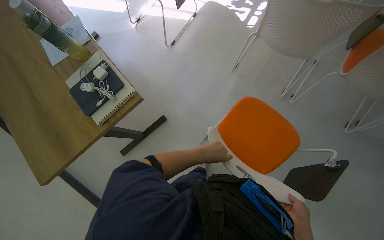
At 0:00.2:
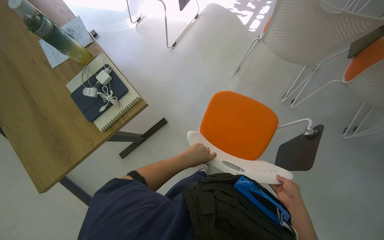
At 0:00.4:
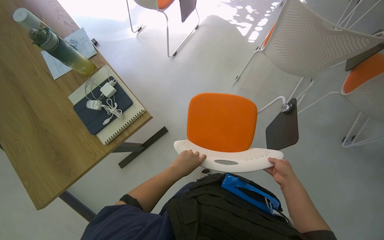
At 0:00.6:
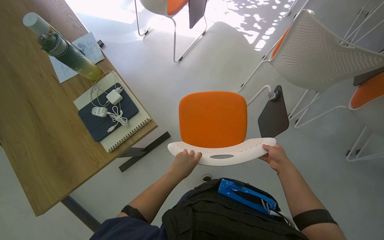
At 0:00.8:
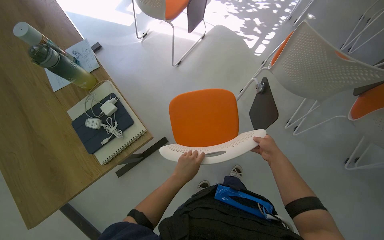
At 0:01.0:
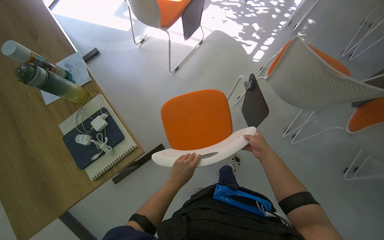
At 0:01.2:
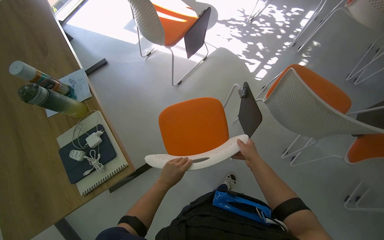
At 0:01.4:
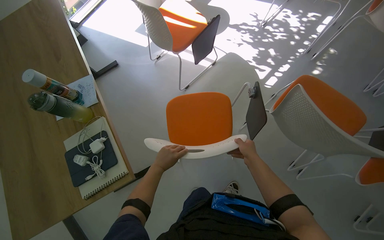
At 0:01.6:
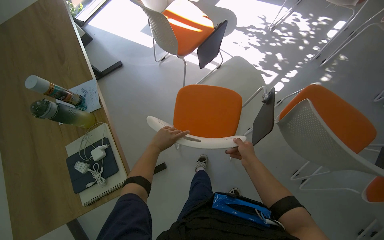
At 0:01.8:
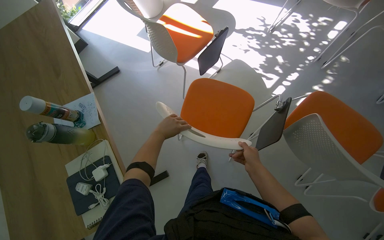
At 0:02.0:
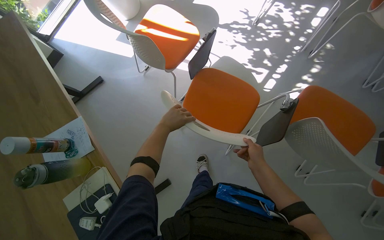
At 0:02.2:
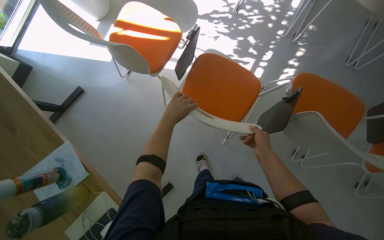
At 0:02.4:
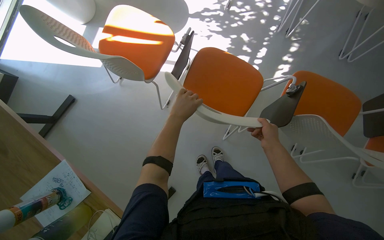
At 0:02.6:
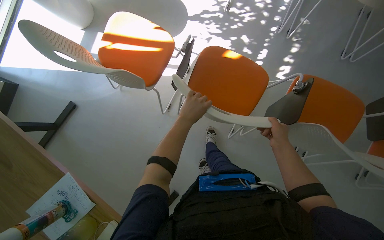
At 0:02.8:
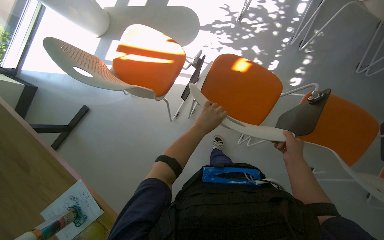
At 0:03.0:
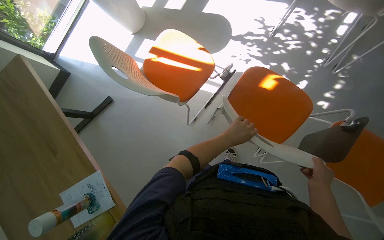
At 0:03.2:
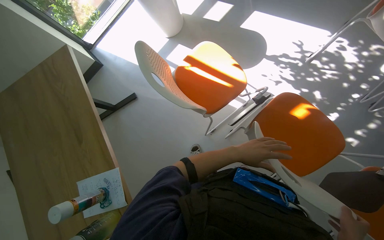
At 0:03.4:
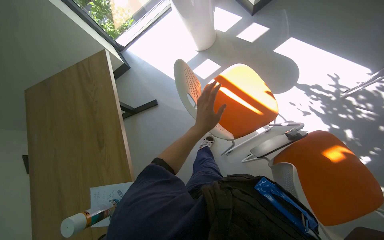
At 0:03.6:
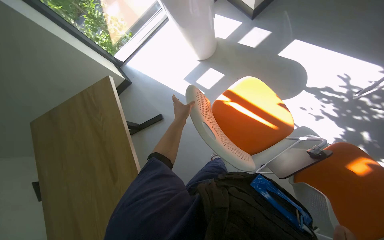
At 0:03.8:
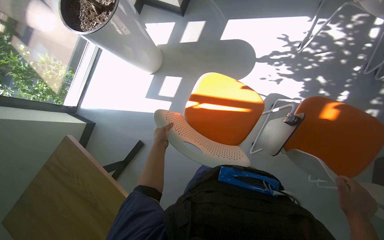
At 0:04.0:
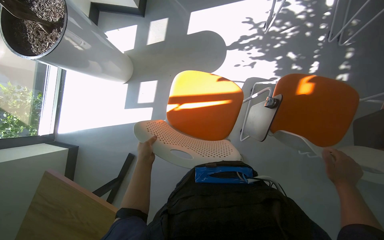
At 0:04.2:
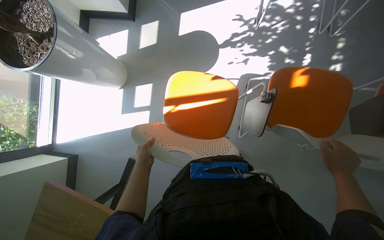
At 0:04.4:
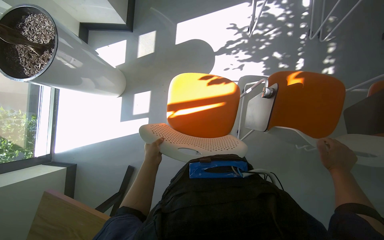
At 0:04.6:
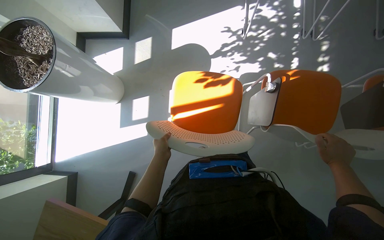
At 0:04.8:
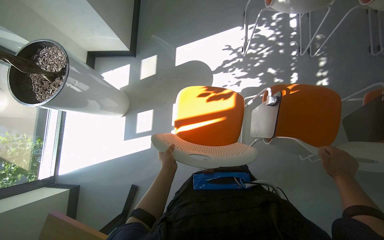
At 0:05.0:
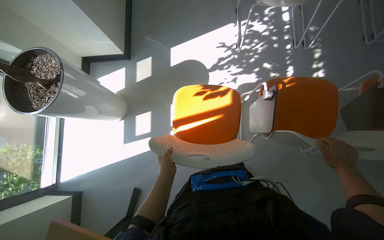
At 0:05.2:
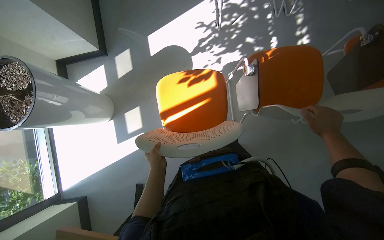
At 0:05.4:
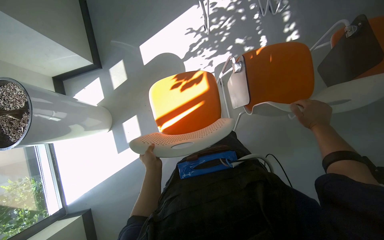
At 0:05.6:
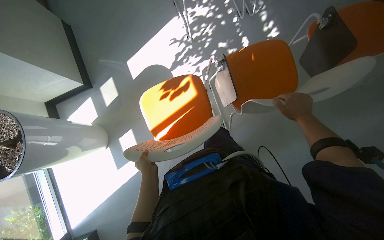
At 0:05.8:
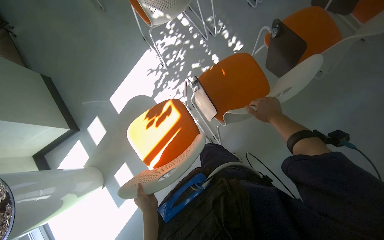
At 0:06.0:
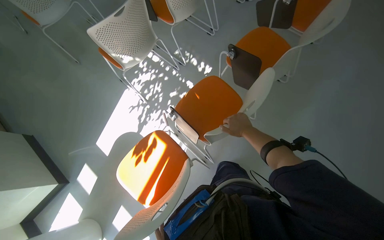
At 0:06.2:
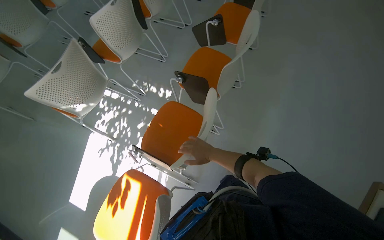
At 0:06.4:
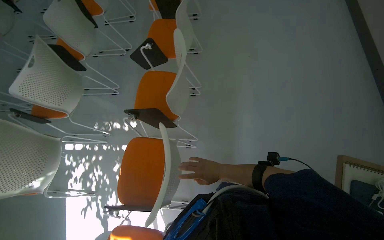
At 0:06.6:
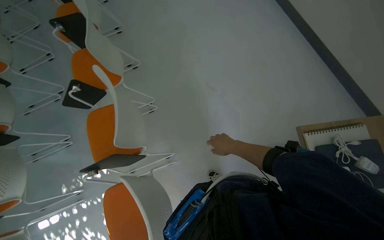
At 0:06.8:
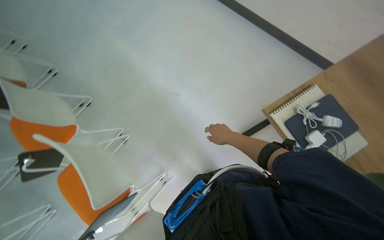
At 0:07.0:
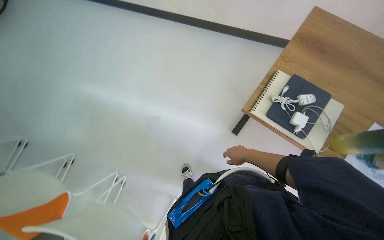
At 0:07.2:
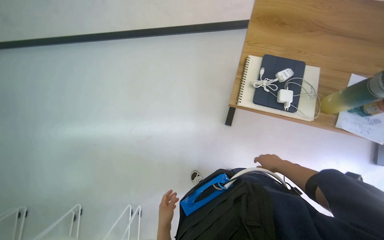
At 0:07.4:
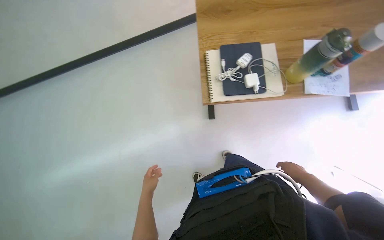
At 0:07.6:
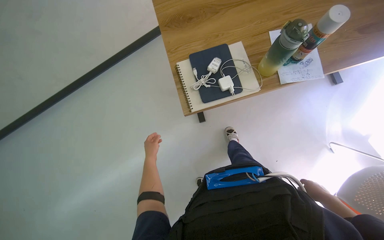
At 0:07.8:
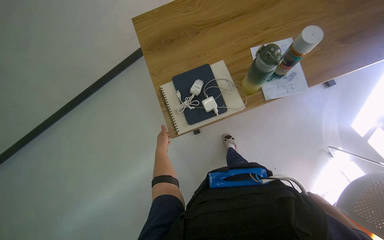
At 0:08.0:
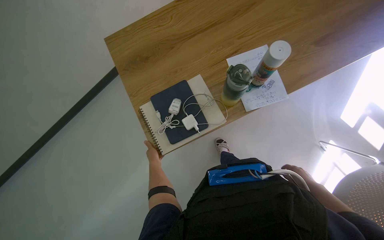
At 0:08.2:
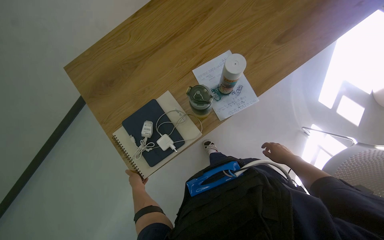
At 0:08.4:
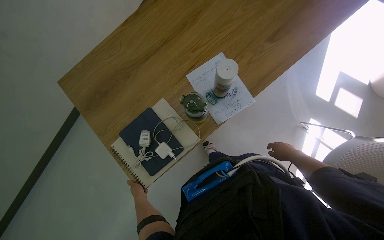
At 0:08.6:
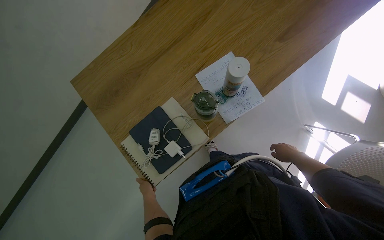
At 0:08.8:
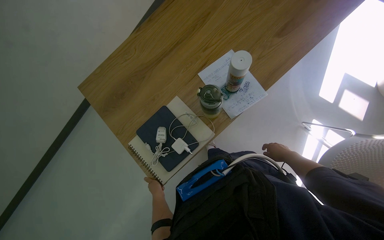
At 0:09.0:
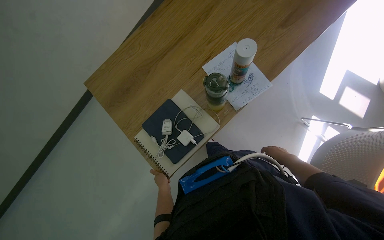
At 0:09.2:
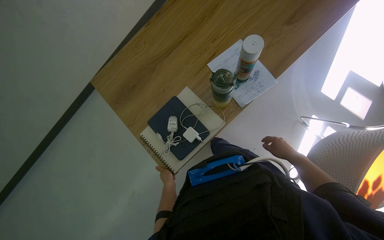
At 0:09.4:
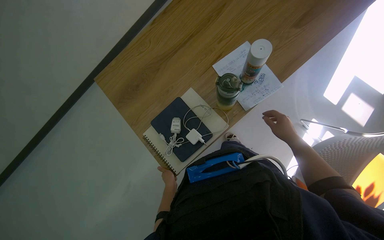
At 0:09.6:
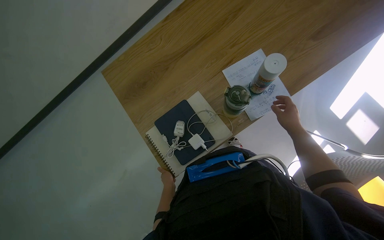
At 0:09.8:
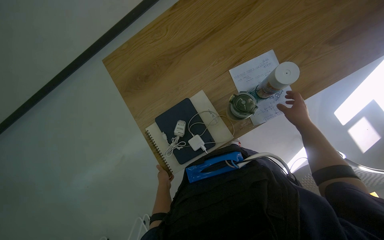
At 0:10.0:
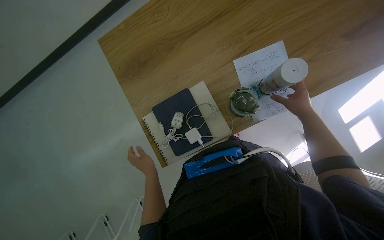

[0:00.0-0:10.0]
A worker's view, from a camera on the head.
Job: organizing items.
The whole recording: Arranging chairs and tabletops. The worker moves and positions chairs and tables in the room.
0:00.0 to 0:01.4: The head travels roughly 40 cm.
0:01.4 to 0:02.8: The head travels approximately 50 cm.
0:02.8 to 0:04.2: The head travels approximately 50 cm.
0:04.2 to 0:05.8: The view tips upward by roughly 15 degrees. Everything in view rotates some 40 degrees counterclockwise.
0:05.8 to 0:07.2: The camera is carried about 80 cm. The head turns to the right by approximately 145 degrees. The wearer looks some 15 degrees further upward.
0:07.2 to 0:08.6: The wearer moves about 50 cm. The scene rotates counterclockwise by about 55 degrees.
0:08.6 to 0:10.0: The left hand heads nearer to the camera, covering some 15 cm. The right hand moves up the picture, roughly 20 cm.

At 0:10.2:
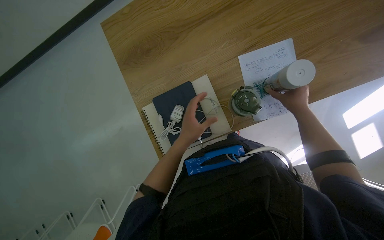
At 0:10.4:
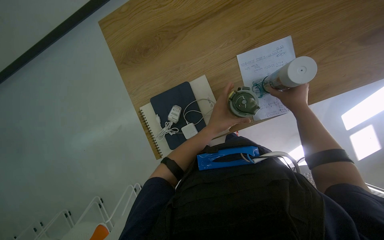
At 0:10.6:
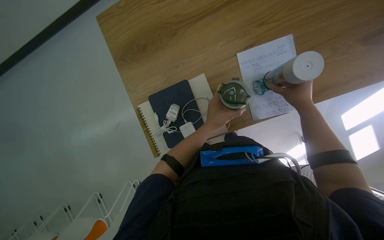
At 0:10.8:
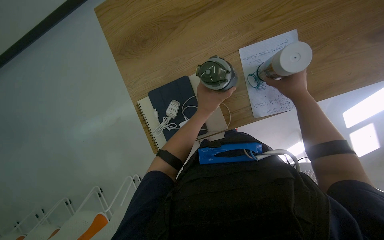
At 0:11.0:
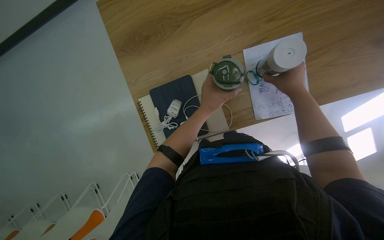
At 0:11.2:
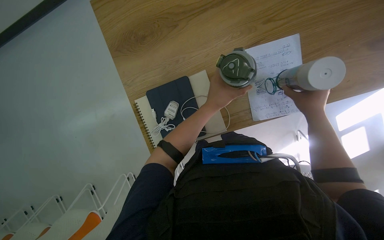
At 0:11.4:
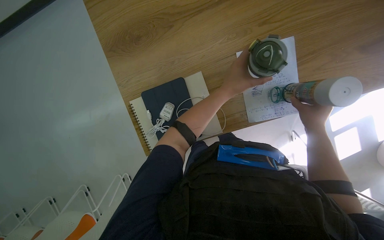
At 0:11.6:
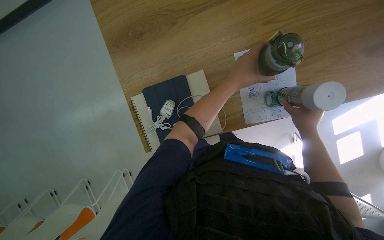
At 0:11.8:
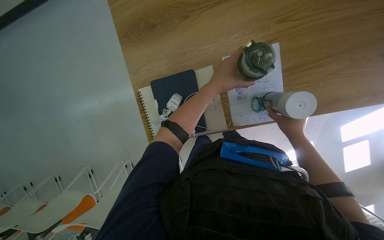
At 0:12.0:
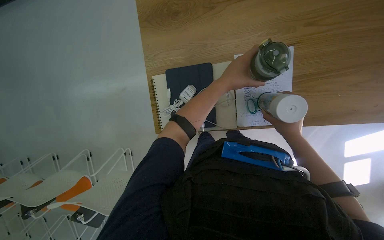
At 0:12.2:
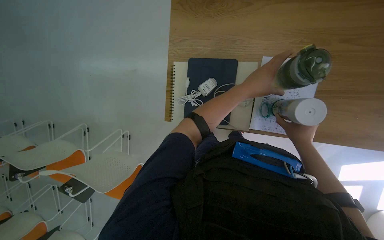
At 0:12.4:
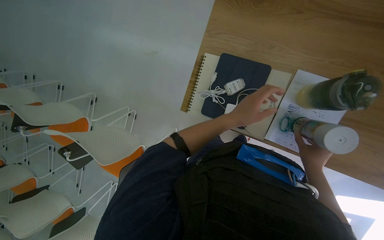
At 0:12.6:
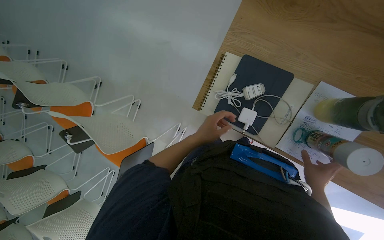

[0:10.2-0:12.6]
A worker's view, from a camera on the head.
Job: organizing items.
The whole recording: Arranging chairs and tabletops. The worker moves and positions chairs and tables in the room.
0:10.2 to 0:11.4: The left hand heads up the picture and to the right, covering approximately 20 cm.
0:11.4 to 0:12.6: Everything in view rotates some 45 degrees clockwise.

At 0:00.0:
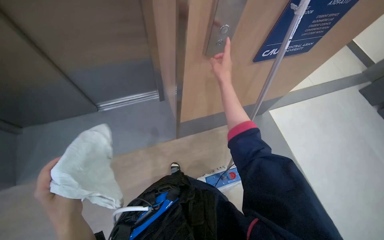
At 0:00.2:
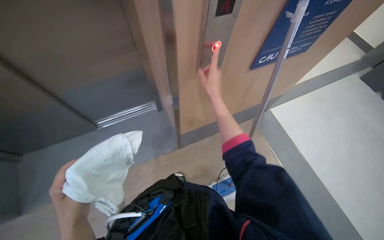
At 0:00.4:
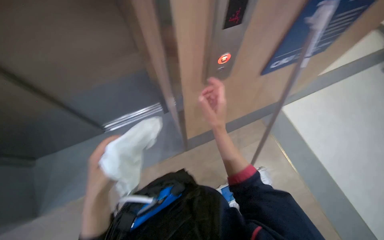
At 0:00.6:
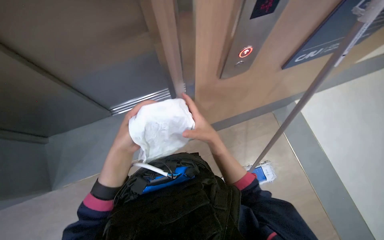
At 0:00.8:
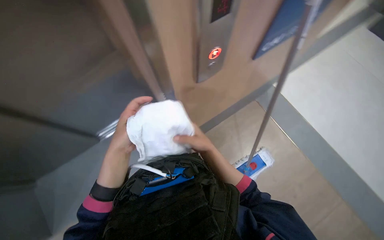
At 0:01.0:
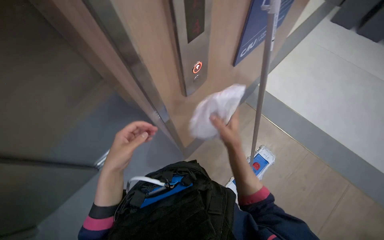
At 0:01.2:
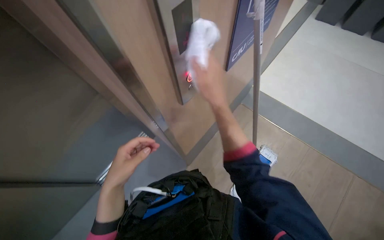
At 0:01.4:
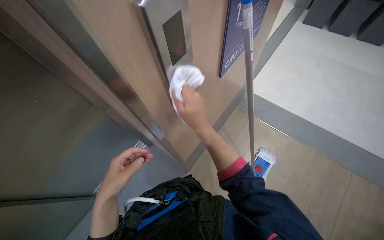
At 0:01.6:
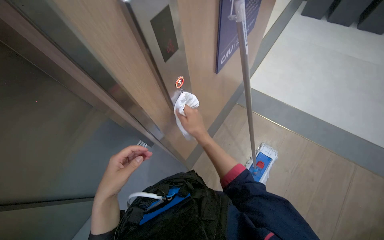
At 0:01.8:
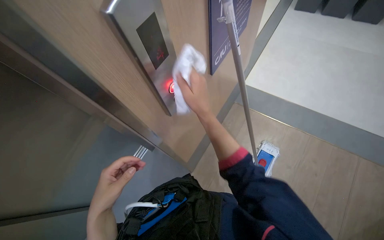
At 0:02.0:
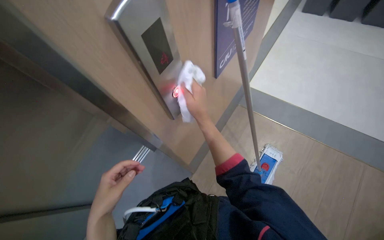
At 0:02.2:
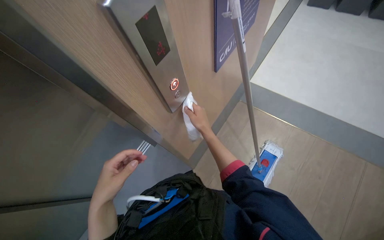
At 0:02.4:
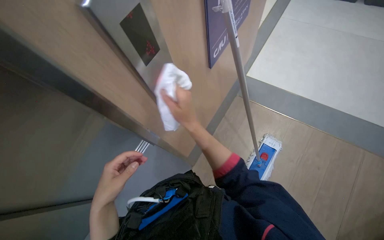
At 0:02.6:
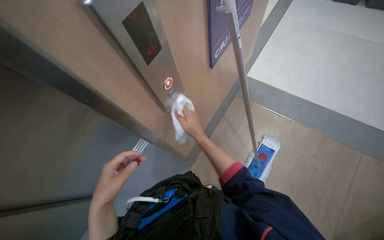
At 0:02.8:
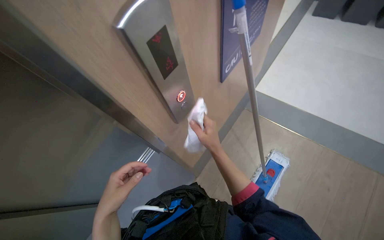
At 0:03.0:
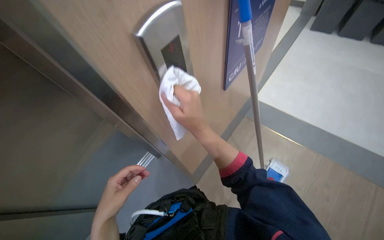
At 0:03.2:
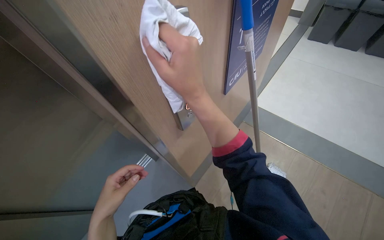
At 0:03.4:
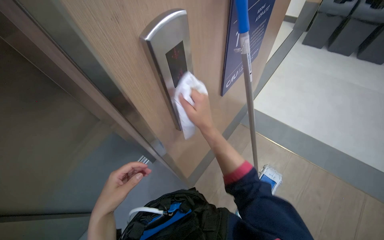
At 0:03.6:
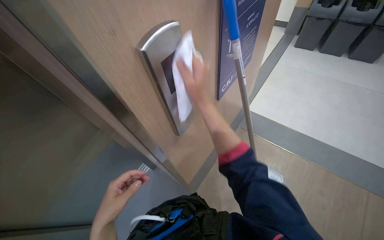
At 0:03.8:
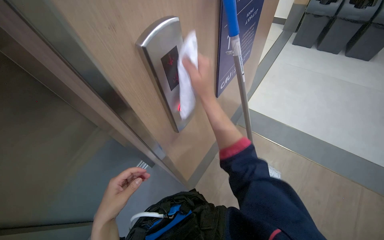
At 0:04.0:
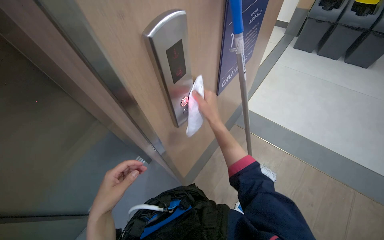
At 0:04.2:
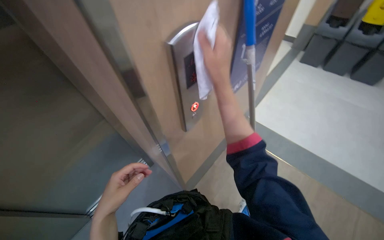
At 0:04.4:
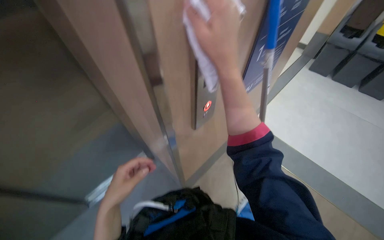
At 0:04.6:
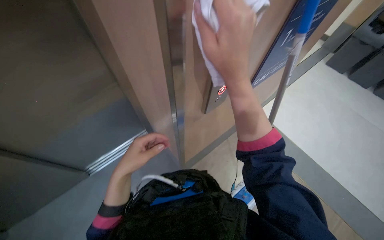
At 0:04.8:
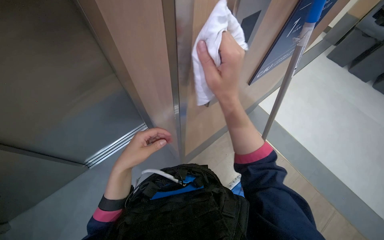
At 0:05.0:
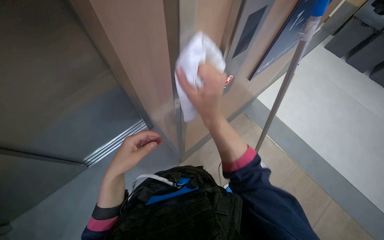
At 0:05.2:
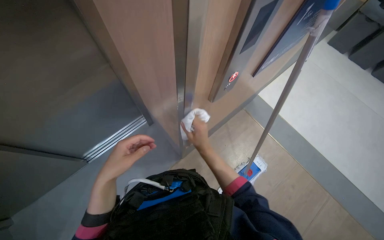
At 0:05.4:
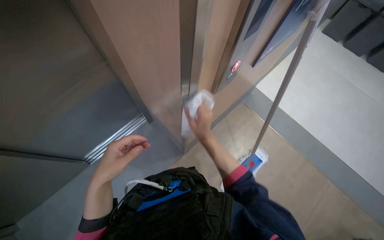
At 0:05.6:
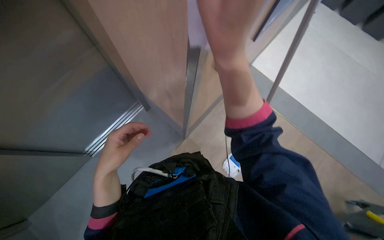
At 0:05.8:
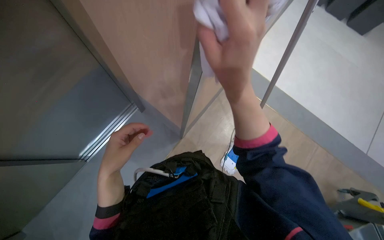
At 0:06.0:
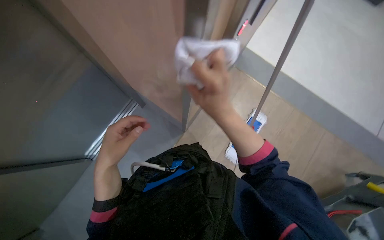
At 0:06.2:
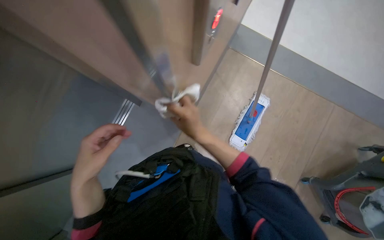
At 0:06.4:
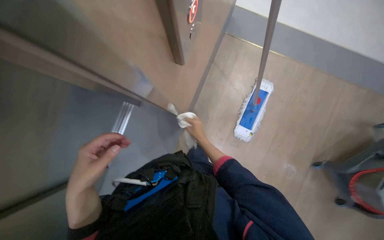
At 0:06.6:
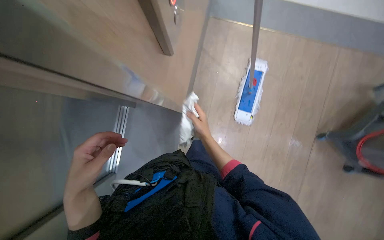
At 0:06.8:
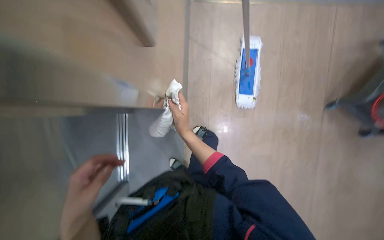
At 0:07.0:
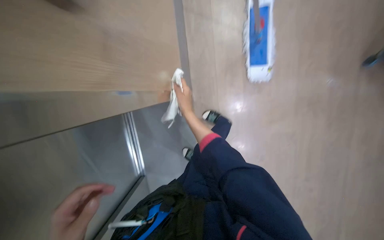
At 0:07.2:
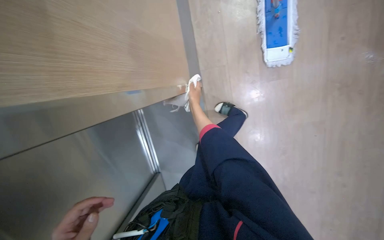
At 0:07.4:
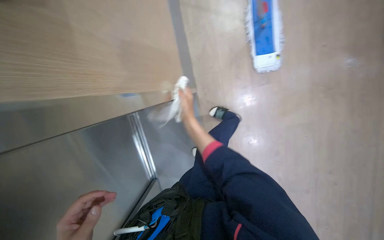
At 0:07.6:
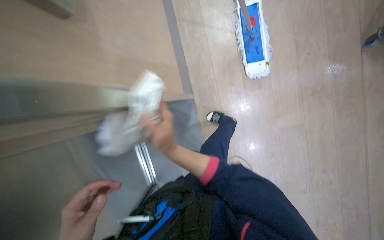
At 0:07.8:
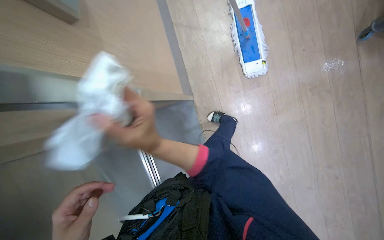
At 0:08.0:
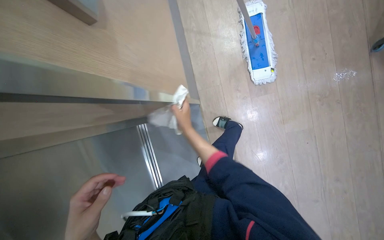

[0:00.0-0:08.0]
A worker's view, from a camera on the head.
Job: wiping surfaces.
The whole recording: Wiping elevator exterior. The worker wipes the elevator call buttons and the surrounding door frame with a white cloth.
0:00.0 to 0:01.6: The scene turns some 25 degrees counterclockwise in the picture.
0:01.6 to 0:03.2: The right hand moves nearer and farther over some 25 cm, changing direction 4 times.
0:03.2 to 0:04.8: The right hand travels farther from the camera and back again, about 15 cm each way.
0:04.8 to 0:06.4: The wearer looks some 20 degrees further downward. The right hand goes nearer and farther, some 35 cm each way, reversing 2 times.
0:06.4 to 0:08.0: The scene turns about 35 degrees counterclockwise in the picture.
